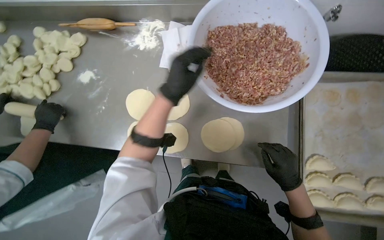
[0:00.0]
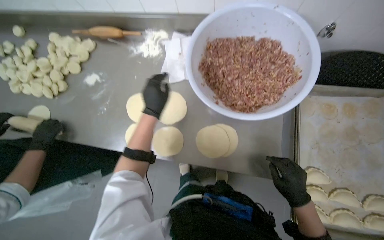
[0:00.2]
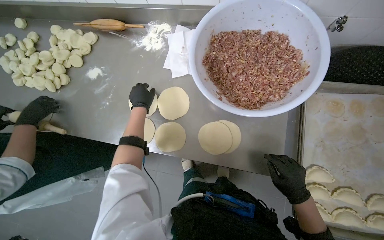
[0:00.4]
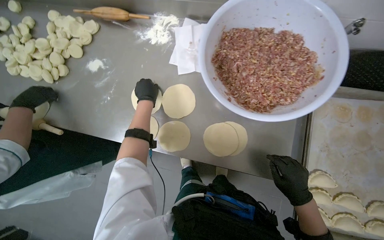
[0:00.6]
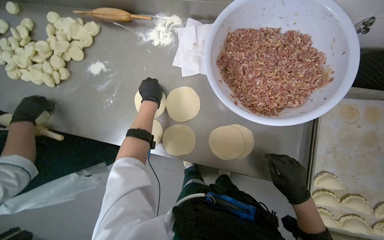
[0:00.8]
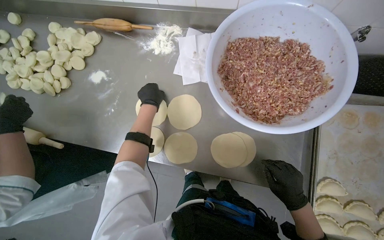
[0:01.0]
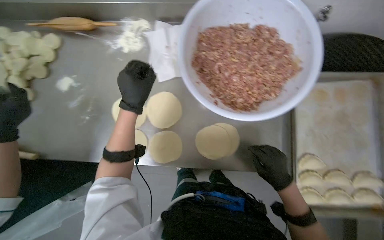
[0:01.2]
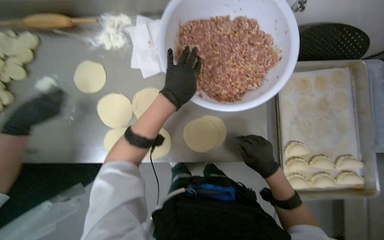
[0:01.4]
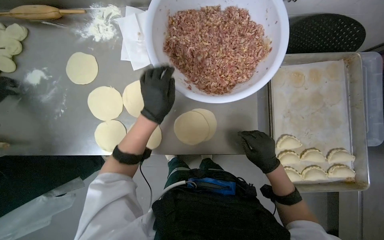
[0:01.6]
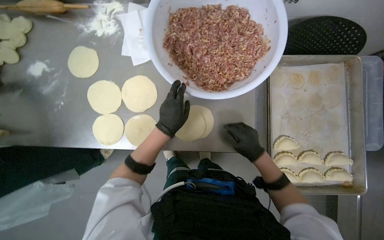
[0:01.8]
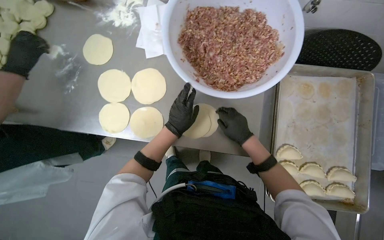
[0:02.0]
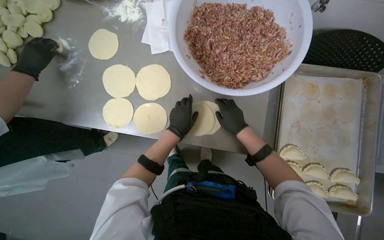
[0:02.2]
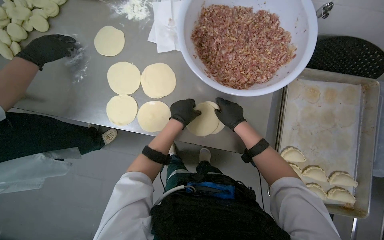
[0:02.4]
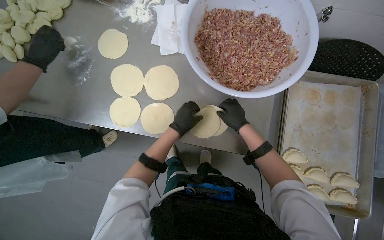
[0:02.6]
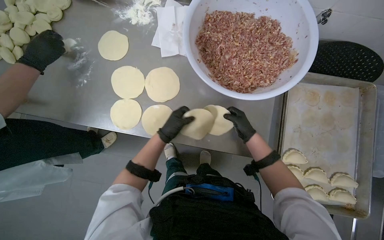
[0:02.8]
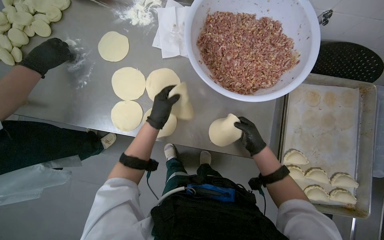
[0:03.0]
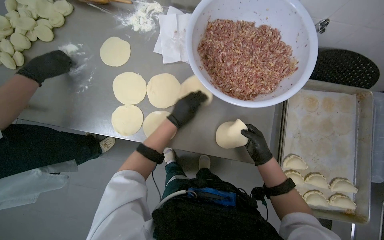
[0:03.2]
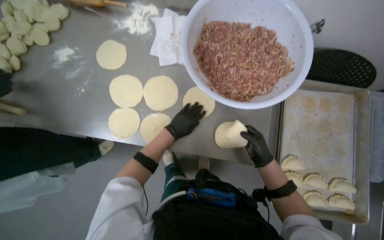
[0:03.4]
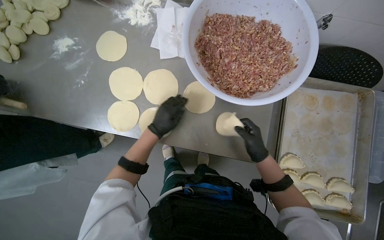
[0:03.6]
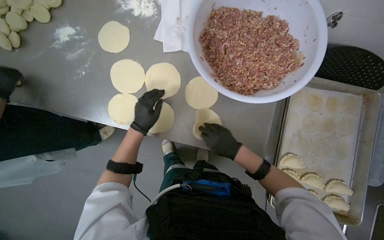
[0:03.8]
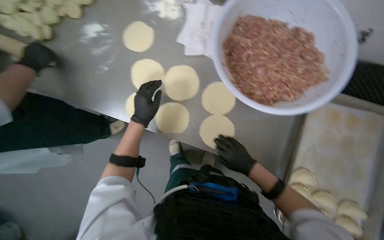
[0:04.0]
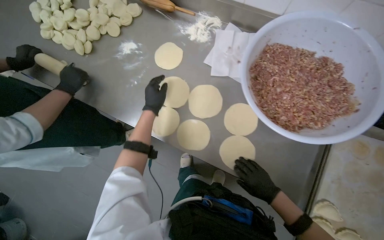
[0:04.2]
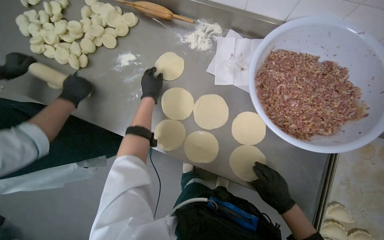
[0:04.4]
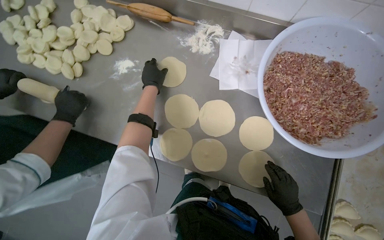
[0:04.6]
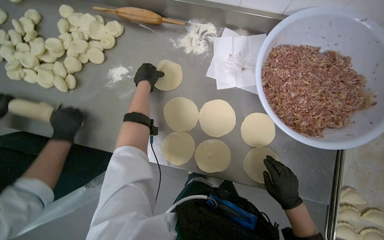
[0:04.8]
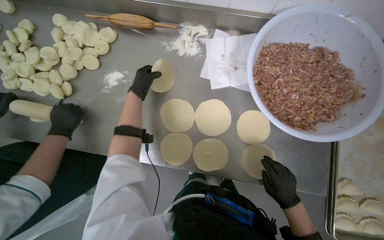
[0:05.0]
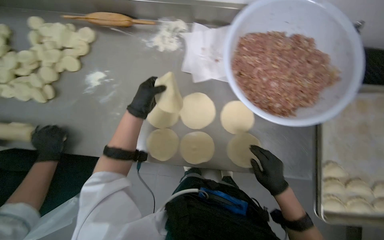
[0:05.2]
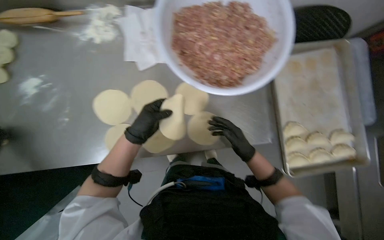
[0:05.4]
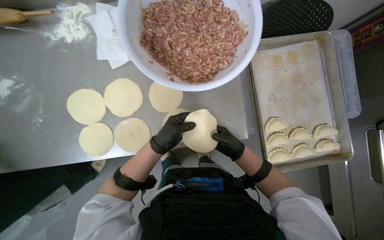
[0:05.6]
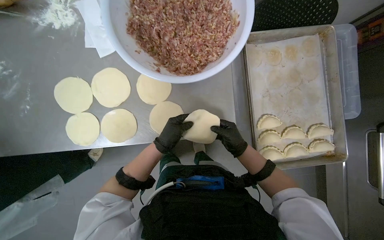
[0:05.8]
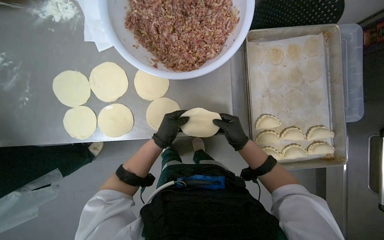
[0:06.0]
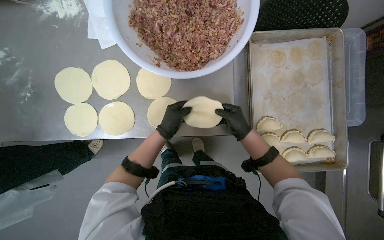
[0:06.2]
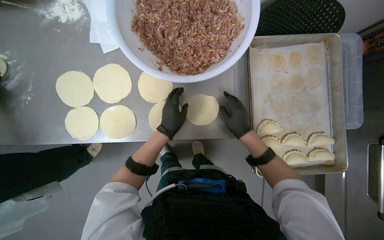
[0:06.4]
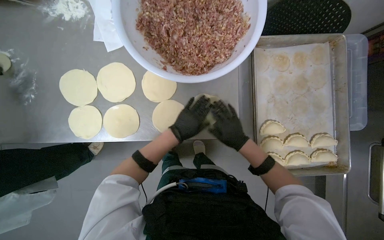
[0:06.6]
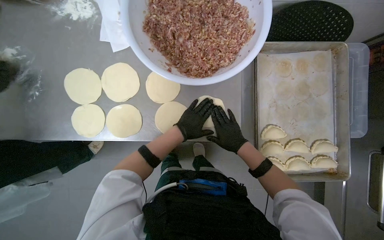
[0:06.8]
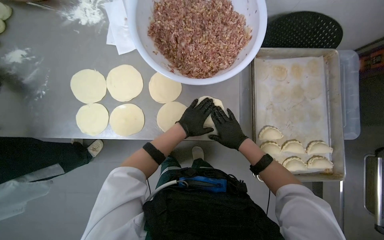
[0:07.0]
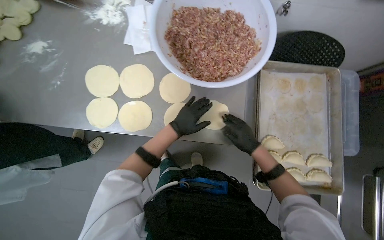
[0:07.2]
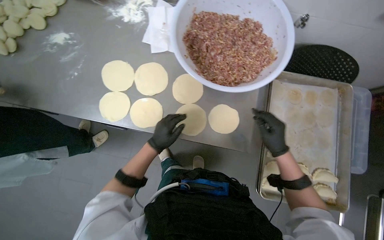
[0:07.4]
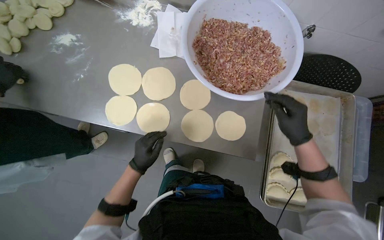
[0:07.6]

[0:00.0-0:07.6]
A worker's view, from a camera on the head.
Job: preparing food.
The whole recording: Arranging dough circles on table. The worker arranges flattened dough circles on the metal table.
0:00.0 to 0:01.6: The left hand moves approximately 20 cm farther from the camera and comes back.
0:01.6 to 0:03.0: The right hand shifts roughly 10 cm farther from the camera.
0:03.0 to 0:04.6: The left hand travels up the picture by roughly 25 cm.
0:04.6 to 0:06.0: The left hand is displaced down the picture by about 25 cm.
0:06.0 to 0:07.6: The right hand heads nearer to the camera, covering about 20 cm. Meanwhile the left hand travels to the left and down the picture by roughly 20 cm.

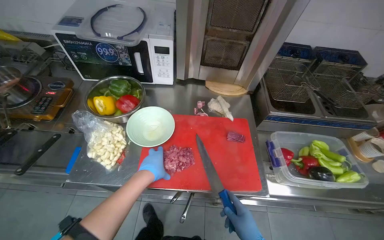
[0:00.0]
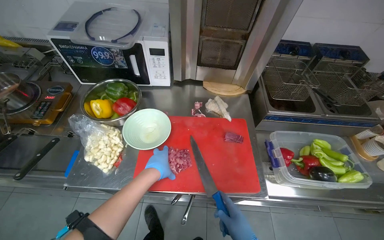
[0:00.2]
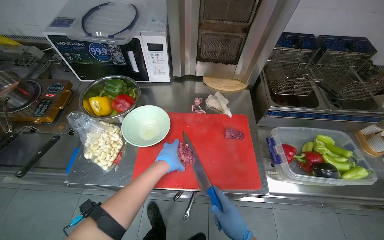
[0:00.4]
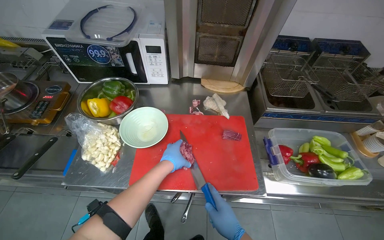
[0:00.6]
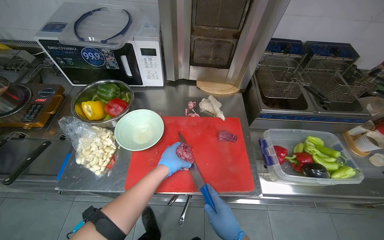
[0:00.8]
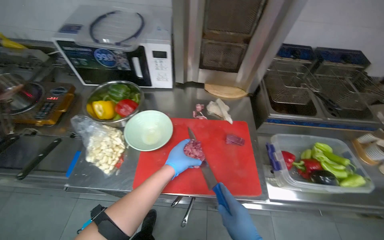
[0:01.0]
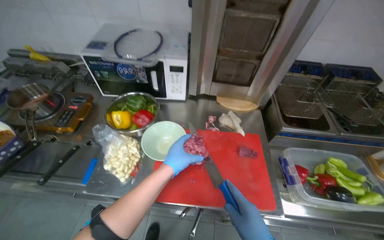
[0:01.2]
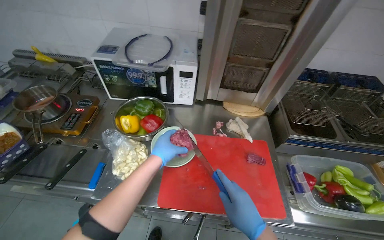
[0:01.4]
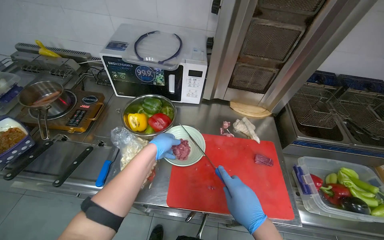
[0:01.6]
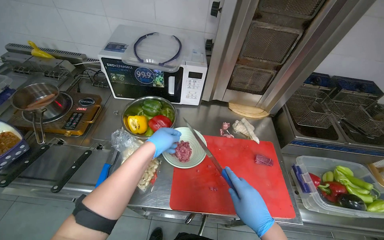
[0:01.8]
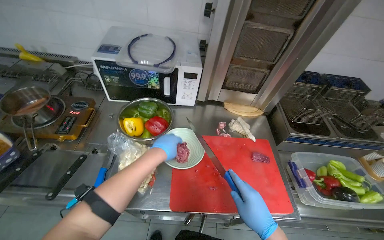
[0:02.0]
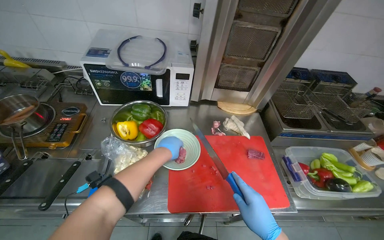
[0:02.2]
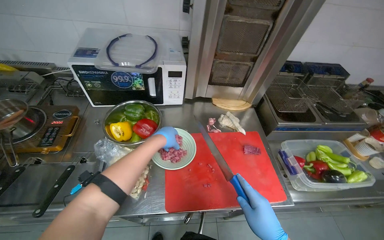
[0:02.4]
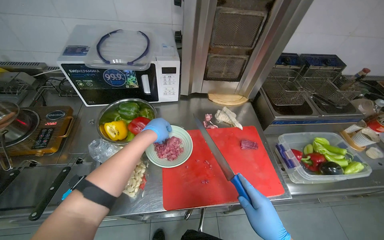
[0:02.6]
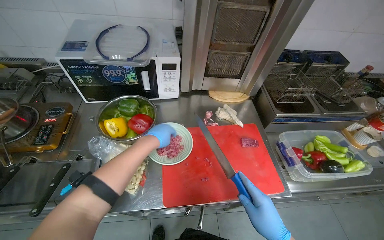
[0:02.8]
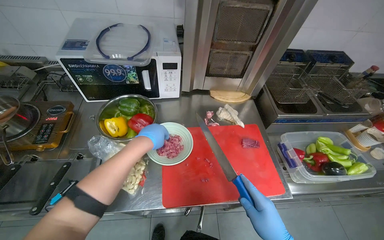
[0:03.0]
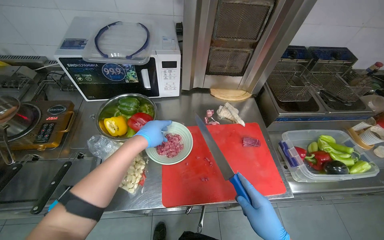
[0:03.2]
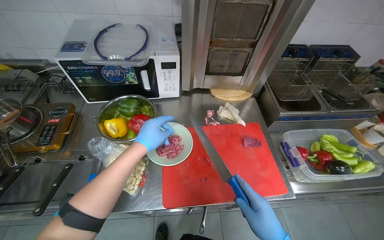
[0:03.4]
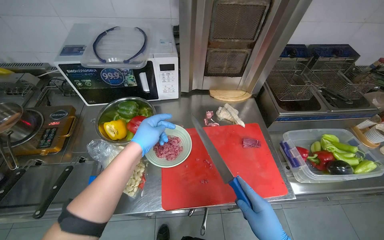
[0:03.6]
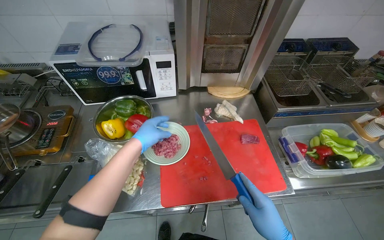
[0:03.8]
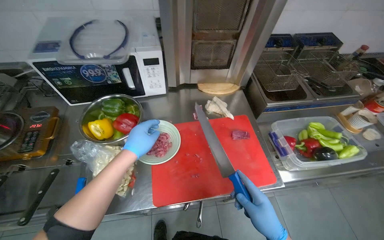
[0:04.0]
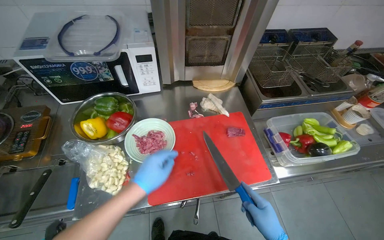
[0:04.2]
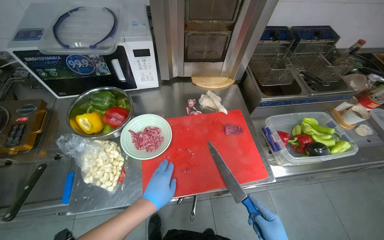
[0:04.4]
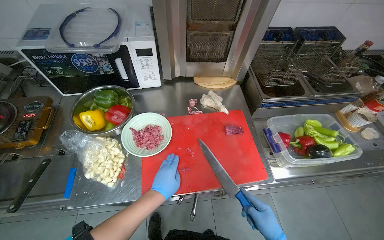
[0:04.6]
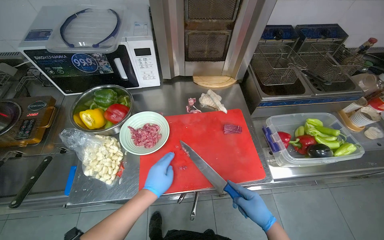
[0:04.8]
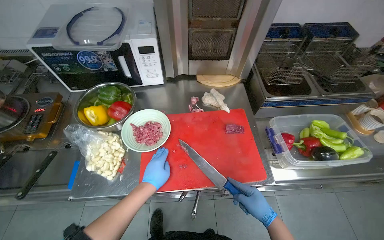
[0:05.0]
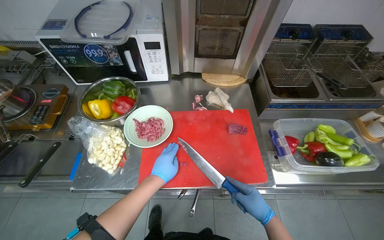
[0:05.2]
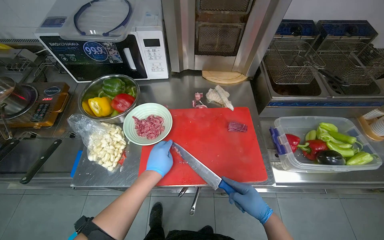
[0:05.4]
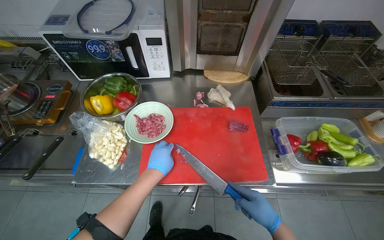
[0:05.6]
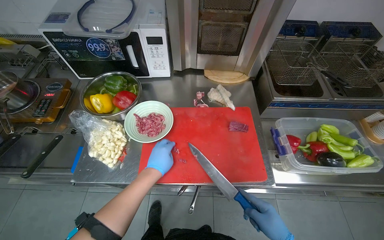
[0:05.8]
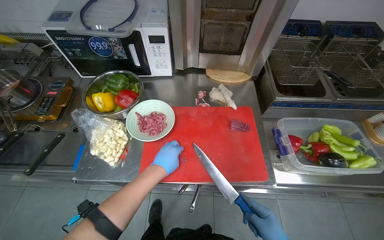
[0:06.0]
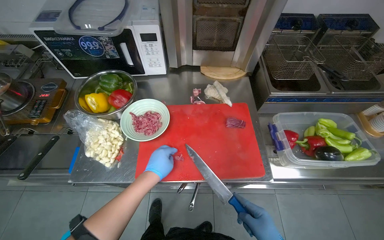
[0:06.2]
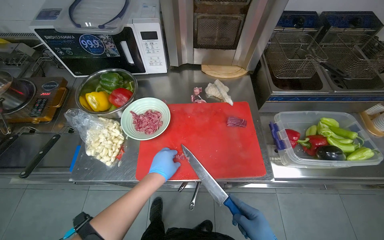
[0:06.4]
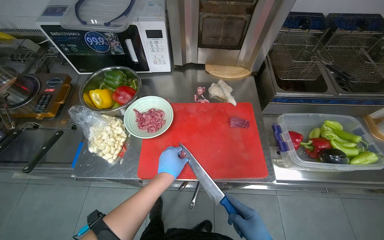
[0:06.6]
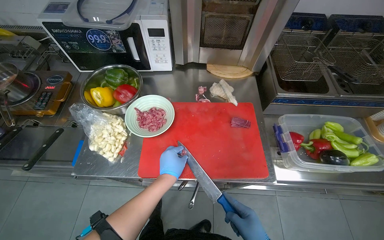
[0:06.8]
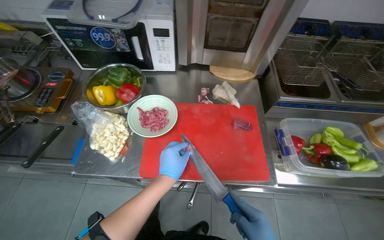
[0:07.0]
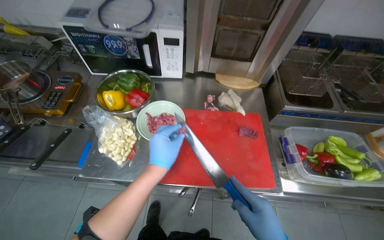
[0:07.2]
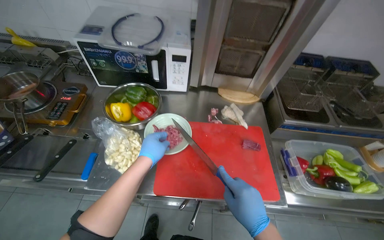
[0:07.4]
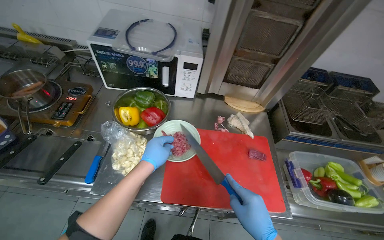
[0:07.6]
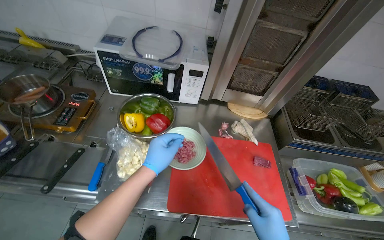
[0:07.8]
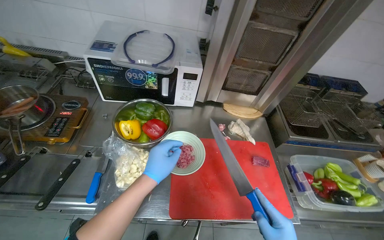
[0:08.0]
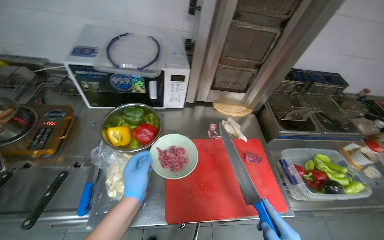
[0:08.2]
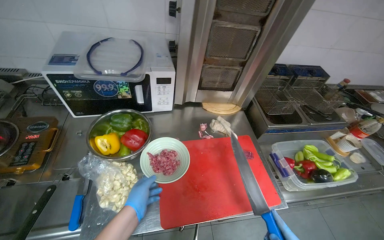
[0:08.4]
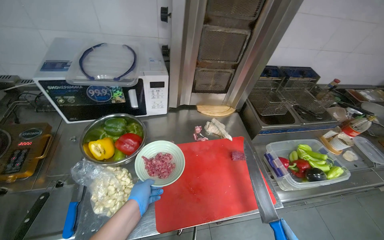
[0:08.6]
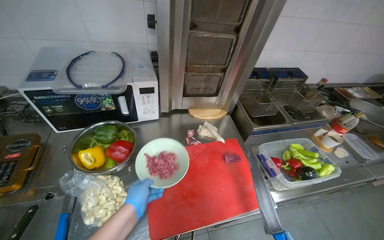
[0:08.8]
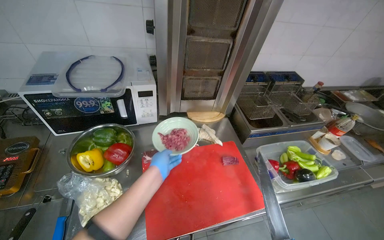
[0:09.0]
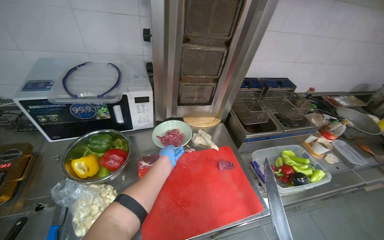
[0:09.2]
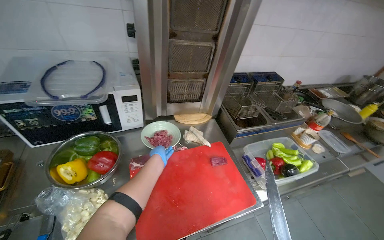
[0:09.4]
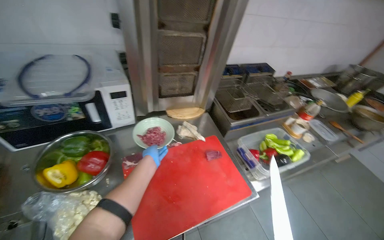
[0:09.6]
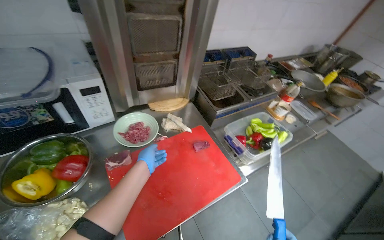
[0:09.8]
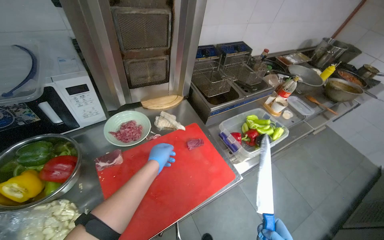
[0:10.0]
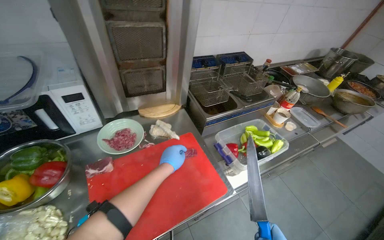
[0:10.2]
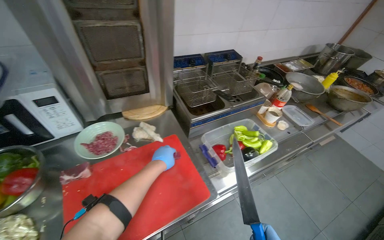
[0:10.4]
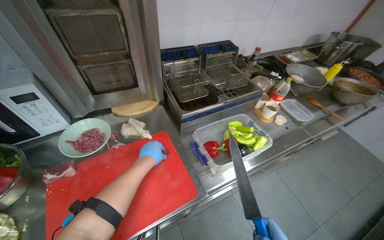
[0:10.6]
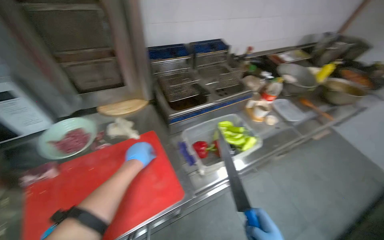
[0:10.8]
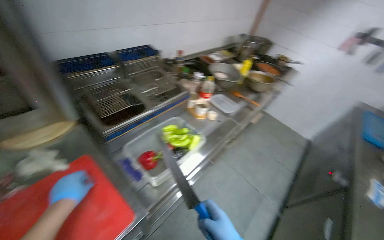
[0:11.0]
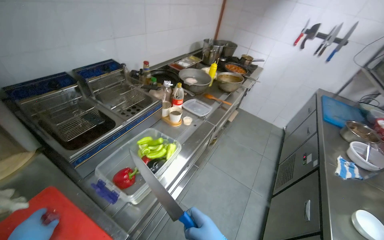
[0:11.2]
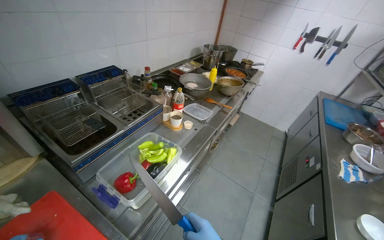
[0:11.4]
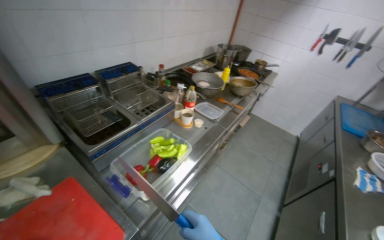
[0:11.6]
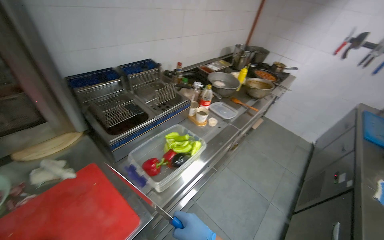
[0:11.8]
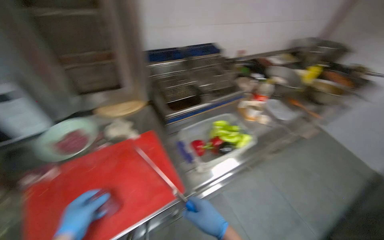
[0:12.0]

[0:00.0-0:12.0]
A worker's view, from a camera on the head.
Job: preparing food.
The whole recording: Chopping meat on cutting board. The worker chops meat on a red cutting board with a knife.
0:00.0 to 0:01.6: The left hand goes about 15 cm up the picture.
0:03.0 to 0:04.4: The left hand shifts some 15 cm down the picture.
0:07.6 to 0:09.0: The wearer looks approximately 20 degrees further to the right.
0:09.0 to 0:10.4: The left hand heads farther from the camera, covering about 15 cm.
